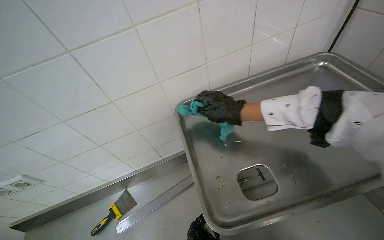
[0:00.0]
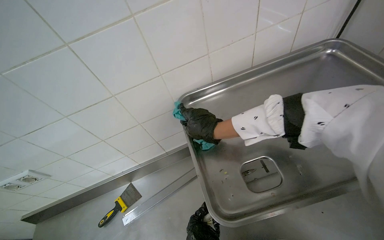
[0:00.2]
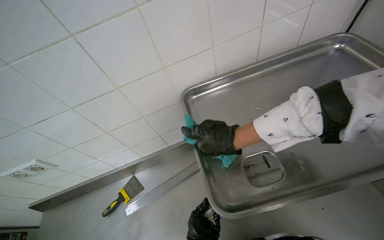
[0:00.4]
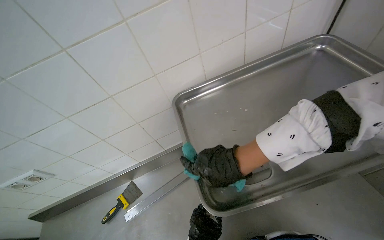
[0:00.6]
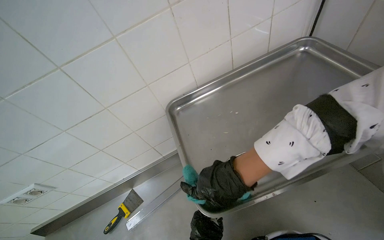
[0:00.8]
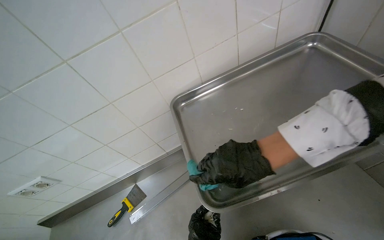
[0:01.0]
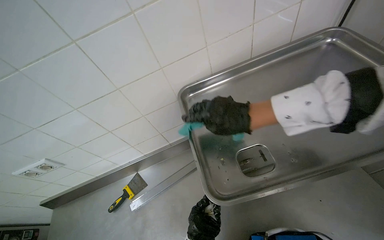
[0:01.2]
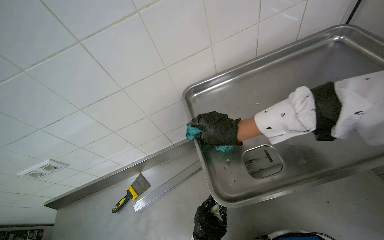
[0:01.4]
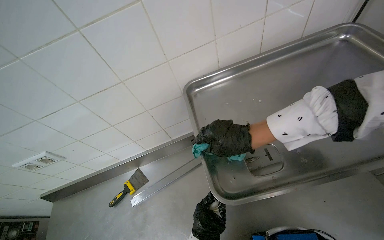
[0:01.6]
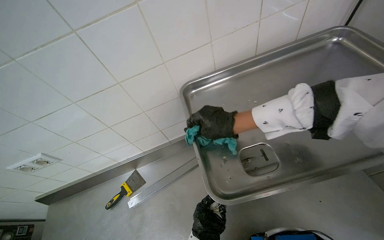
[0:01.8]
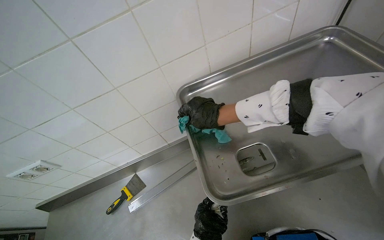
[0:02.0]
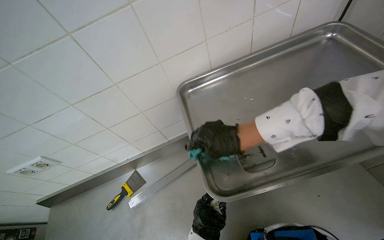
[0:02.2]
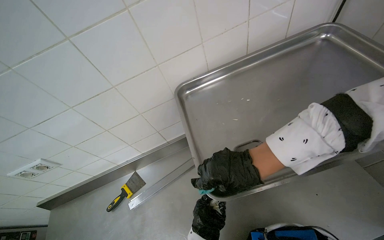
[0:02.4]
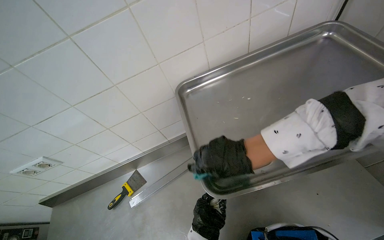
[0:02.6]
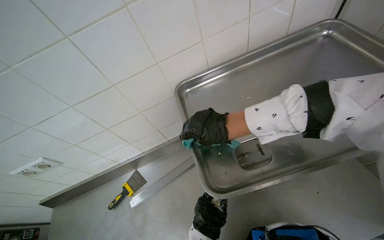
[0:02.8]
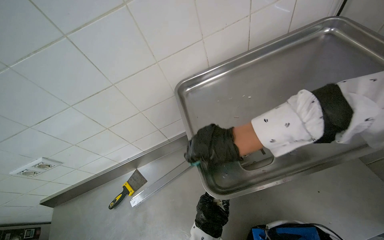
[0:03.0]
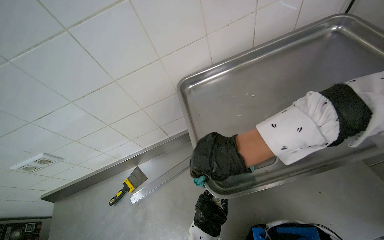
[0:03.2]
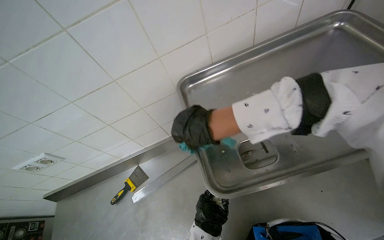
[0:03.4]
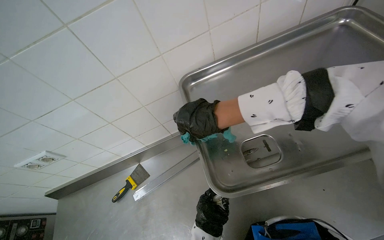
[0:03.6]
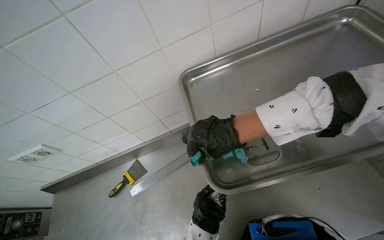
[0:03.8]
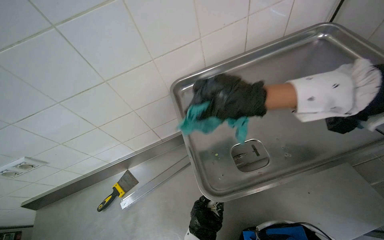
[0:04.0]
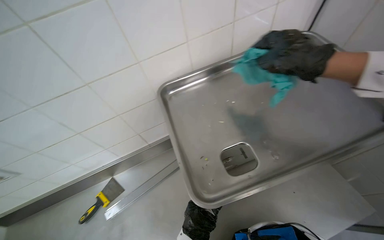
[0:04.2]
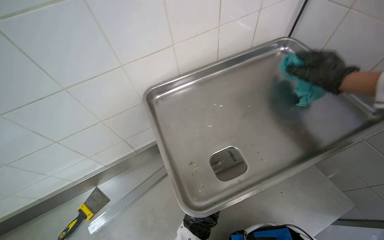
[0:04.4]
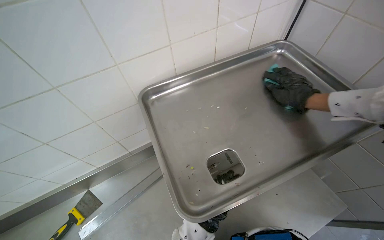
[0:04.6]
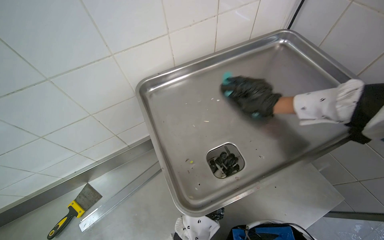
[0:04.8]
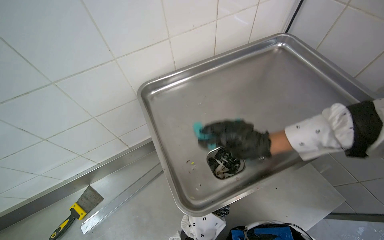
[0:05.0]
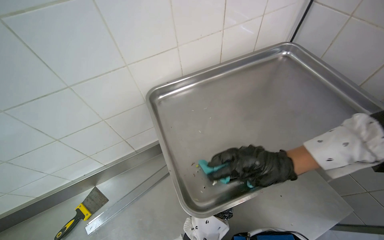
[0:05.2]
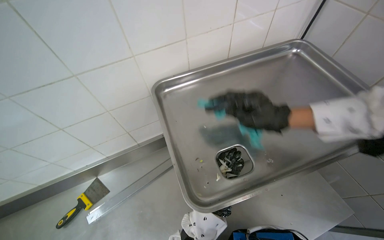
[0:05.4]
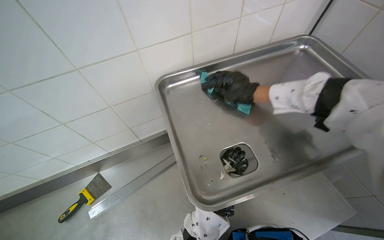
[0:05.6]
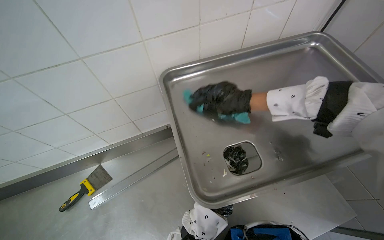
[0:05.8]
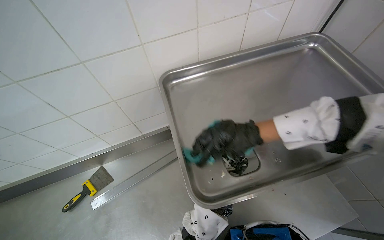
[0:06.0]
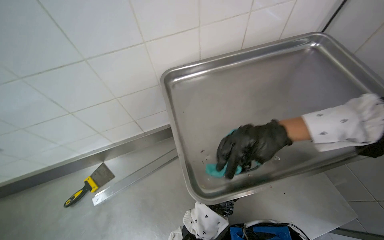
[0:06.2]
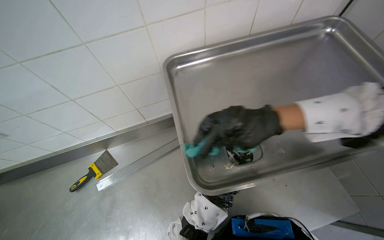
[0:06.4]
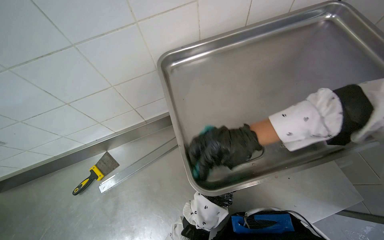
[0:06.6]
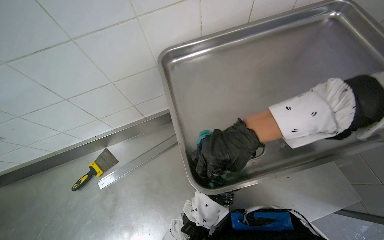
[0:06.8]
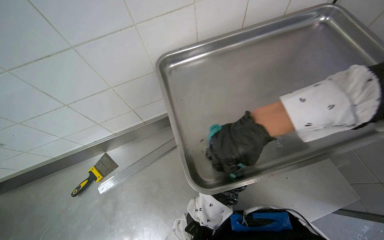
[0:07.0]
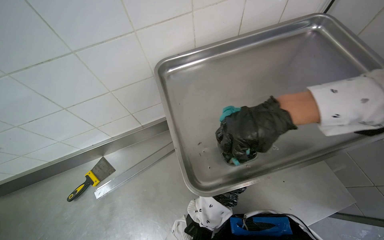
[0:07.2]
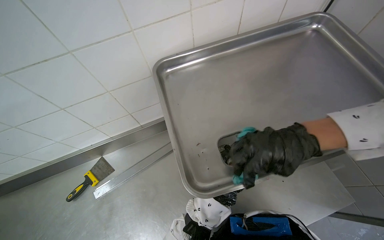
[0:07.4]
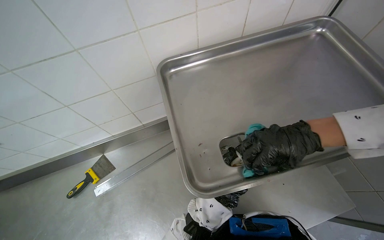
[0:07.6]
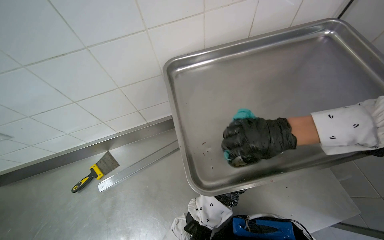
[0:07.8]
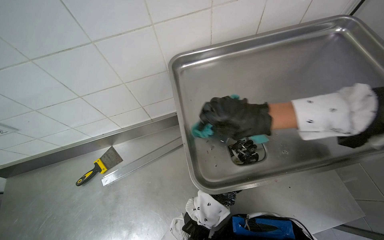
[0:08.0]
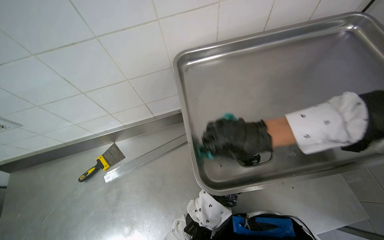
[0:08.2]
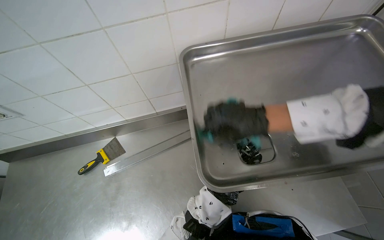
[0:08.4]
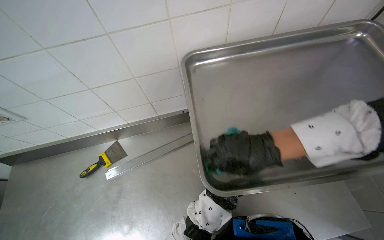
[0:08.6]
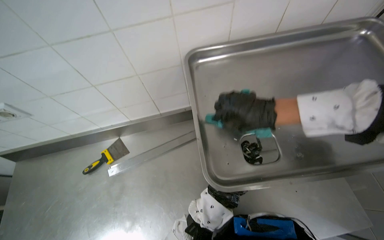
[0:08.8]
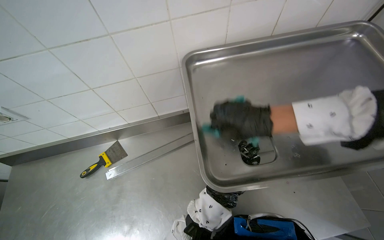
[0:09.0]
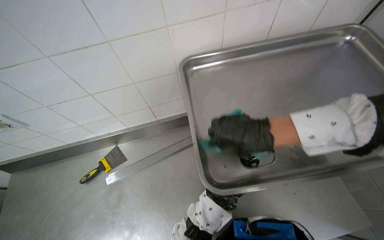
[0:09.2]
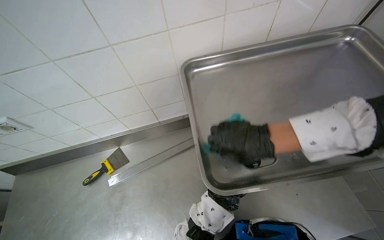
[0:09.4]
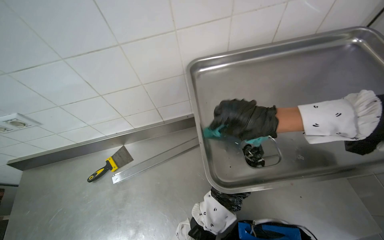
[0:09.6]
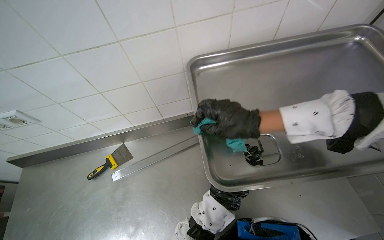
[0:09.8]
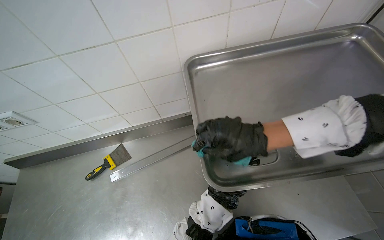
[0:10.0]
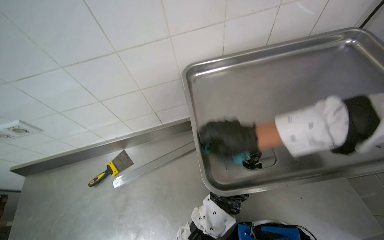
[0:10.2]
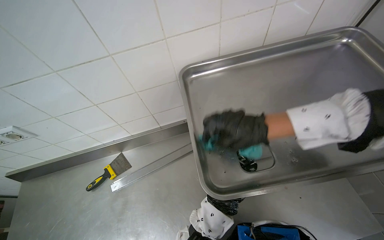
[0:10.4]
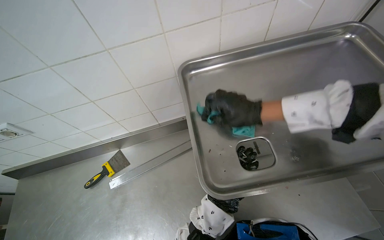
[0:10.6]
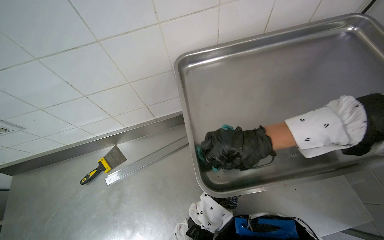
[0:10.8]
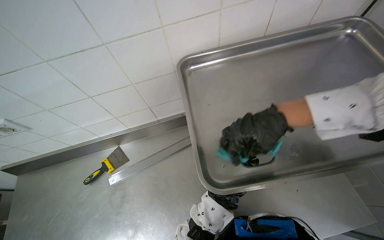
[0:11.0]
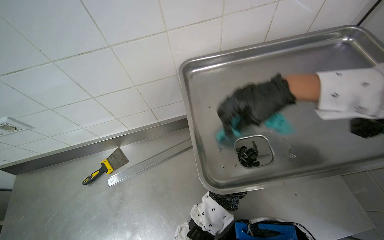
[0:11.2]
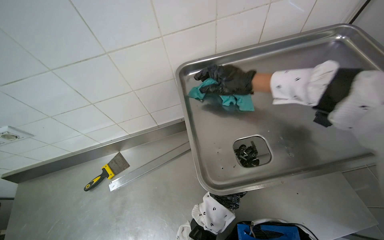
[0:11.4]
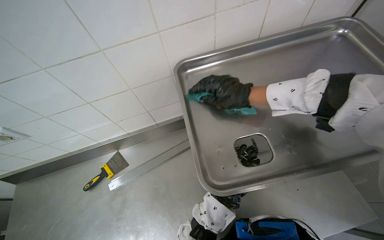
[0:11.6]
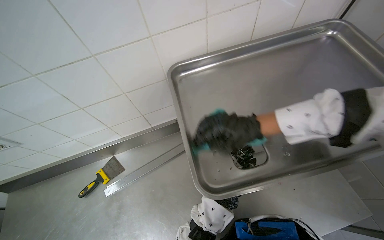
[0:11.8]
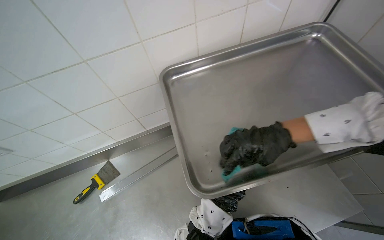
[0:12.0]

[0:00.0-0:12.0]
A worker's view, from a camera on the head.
Job: wiping surfaces.
The whole recording: Cleaning metal tray. The worker cleans a metal tray, scraping and wiping its surface and drain hole.
0:00.0 to 0:01.6: The right hand travels down the picture by some 15 cm.
0:01.6 to 0:03.0: The right hand goes up and down the picture, some 15 cm each way, reversing 2 times.
0:03.0 to 0:04.4: The right hand travels to the right, up the picture and nearer to the camera by roughly 40 cm.
0:04.4 to 0:06.0: The right hand heads to the left and down the picture, covering some 30 cm.
0:06.0 to 0:07.6: The right hand moves to the right, about 10 cm.
0:07.6 to 0:09.0: The right hand goes roughly 10 cm to the left.
0:10.4 to 0:12.0: The right hand moves some 15 cm up the picture and comes back.

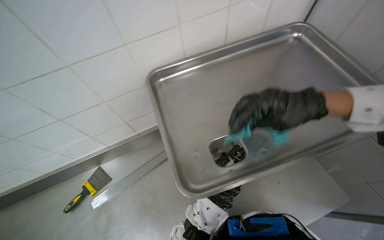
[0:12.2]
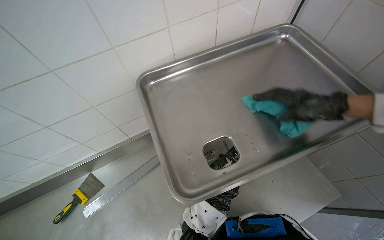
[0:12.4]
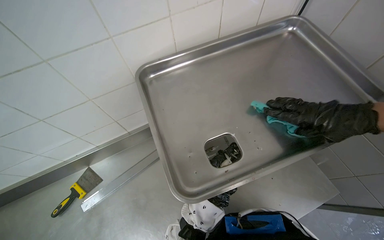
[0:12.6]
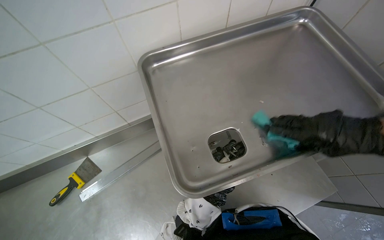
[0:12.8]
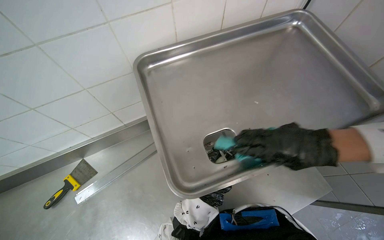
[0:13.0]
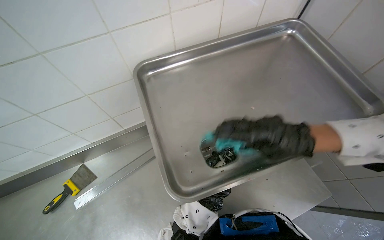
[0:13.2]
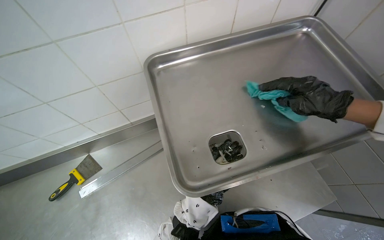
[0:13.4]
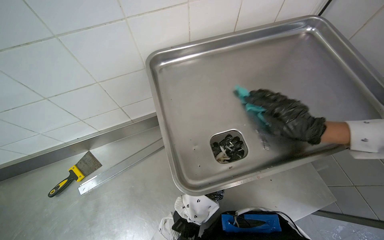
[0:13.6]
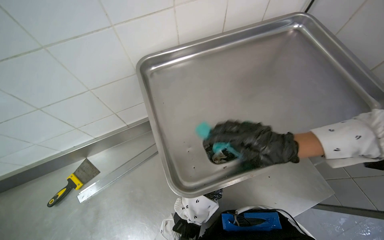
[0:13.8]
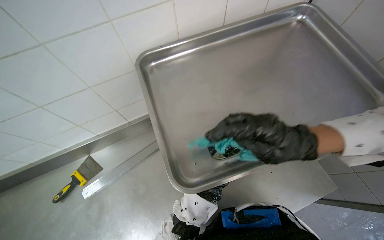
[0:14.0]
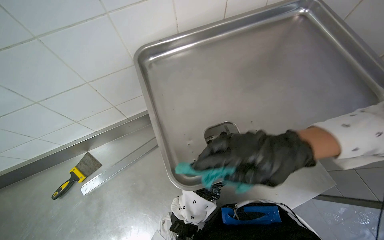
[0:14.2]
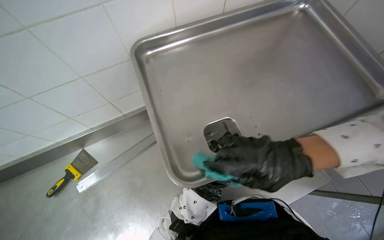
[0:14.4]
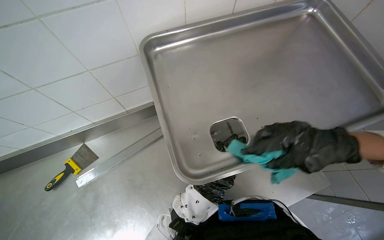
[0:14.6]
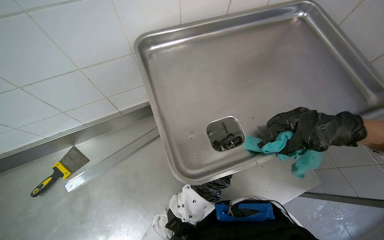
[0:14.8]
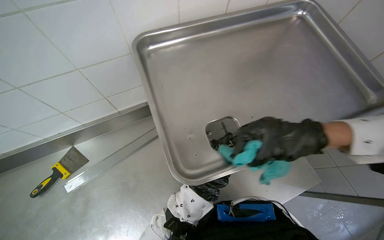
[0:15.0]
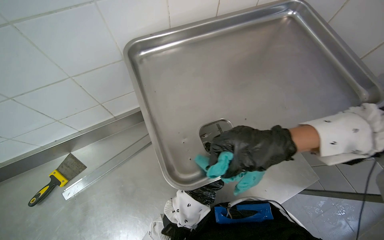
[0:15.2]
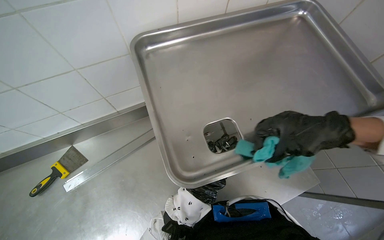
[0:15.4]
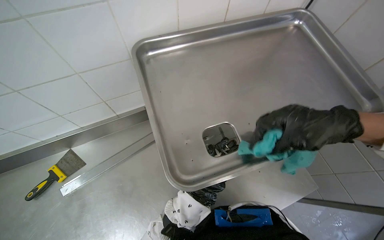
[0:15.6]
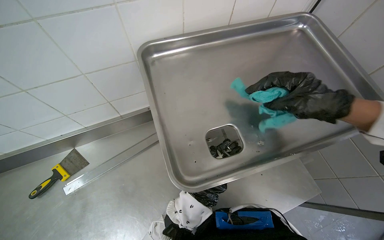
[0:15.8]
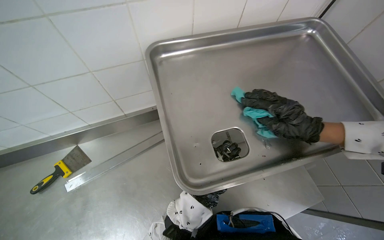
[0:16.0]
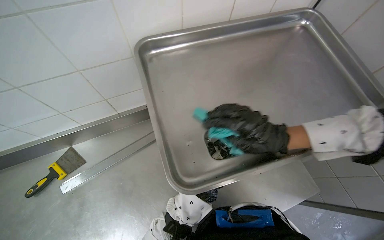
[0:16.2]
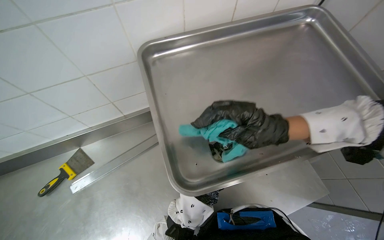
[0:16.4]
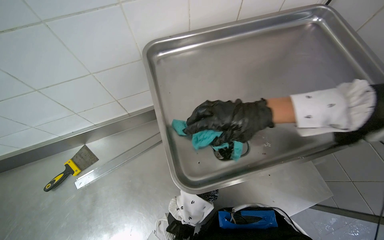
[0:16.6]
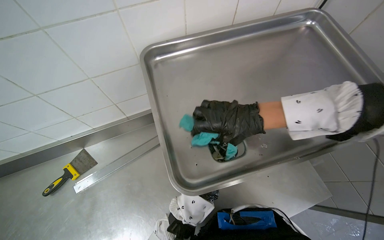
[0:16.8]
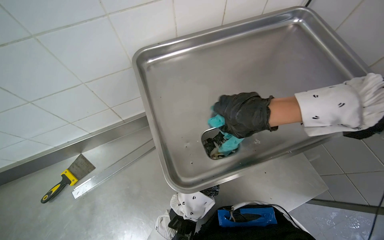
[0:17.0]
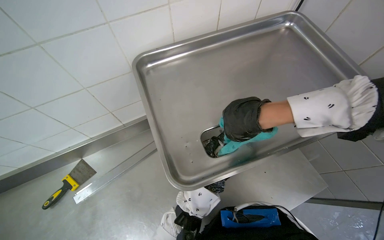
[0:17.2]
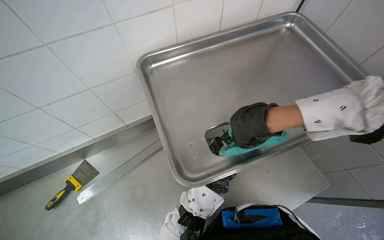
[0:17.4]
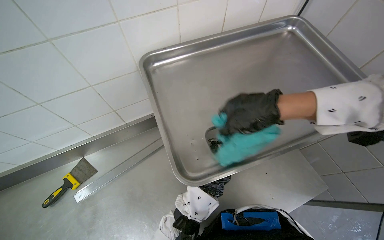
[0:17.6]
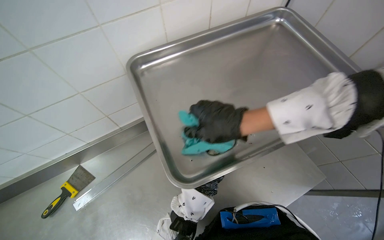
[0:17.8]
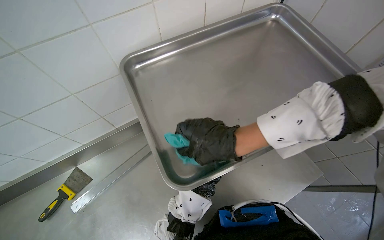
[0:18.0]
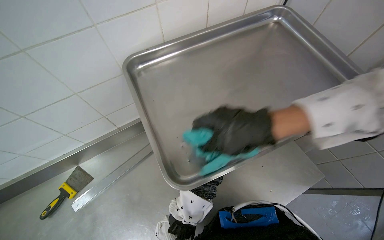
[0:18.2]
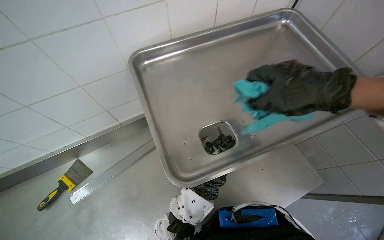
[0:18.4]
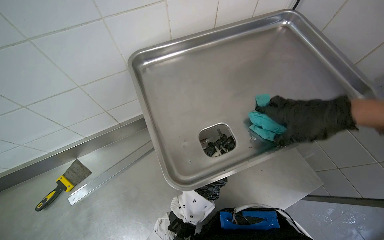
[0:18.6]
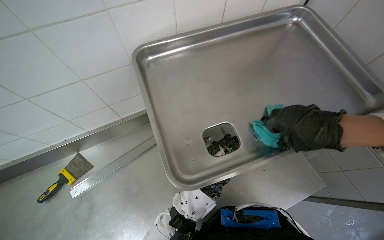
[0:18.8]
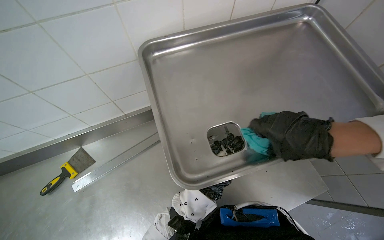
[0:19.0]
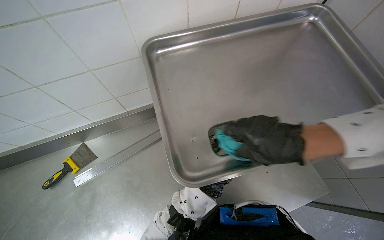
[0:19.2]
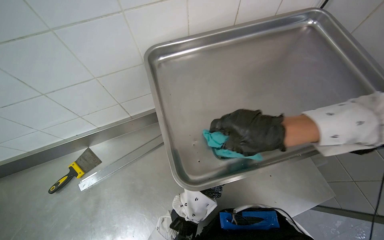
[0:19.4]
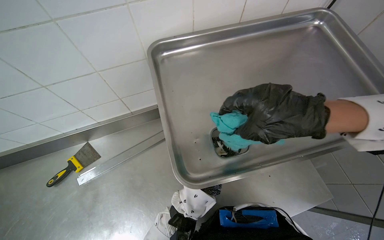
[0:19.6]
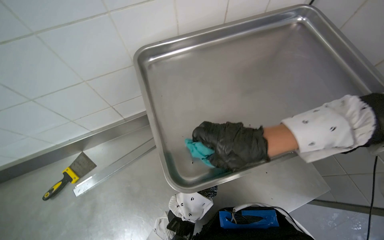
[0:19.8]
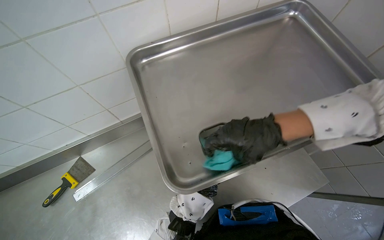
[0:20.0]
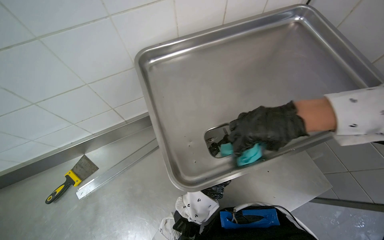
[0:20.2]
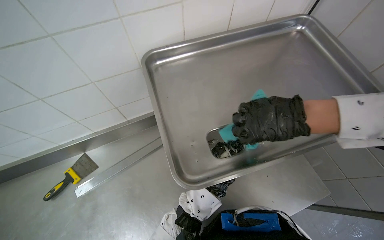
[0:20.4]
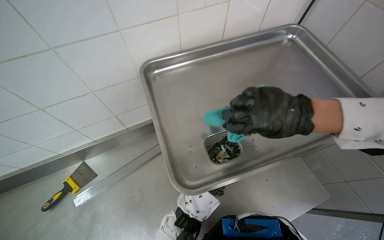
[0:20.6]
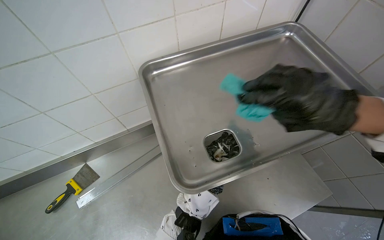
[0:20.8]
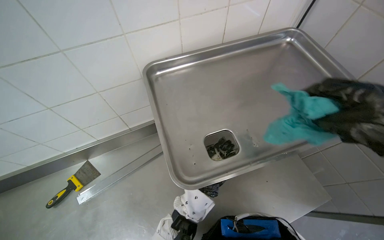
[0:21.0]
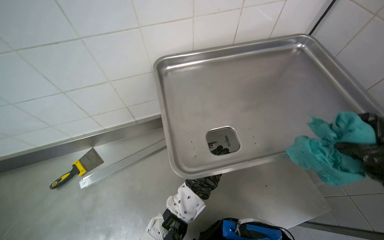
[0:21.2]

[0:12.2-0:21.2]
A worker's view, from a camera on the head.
Job: wiping surfaces.
The whole recording: Cleaning metal tray. The worker cleans a metal tray, scraping and wiping its surface and drain hole.
0:12.2 to 0:13.8: The right hand goes left and right, about 10 cm each way, reversing 3 times.
0:13.8 to 0:15.2: The right hand goes to the right and returns, about 10 cm each way.
0:16.6 to 0:18.2: The right hand travels to the right and back again, about 10 cm each way.
0:18.2 to 0:19.8: The right hand travels to the right and back again, approximately 20 cm each way.
